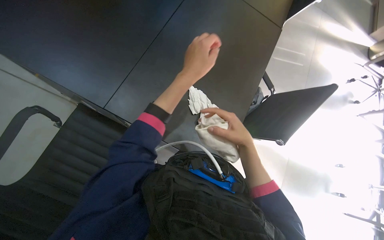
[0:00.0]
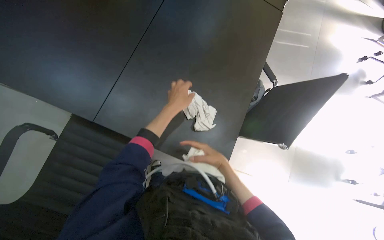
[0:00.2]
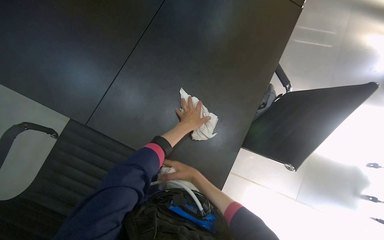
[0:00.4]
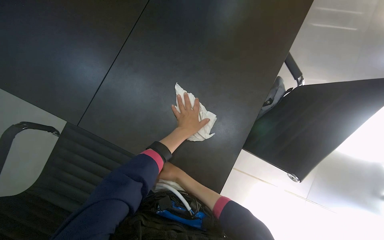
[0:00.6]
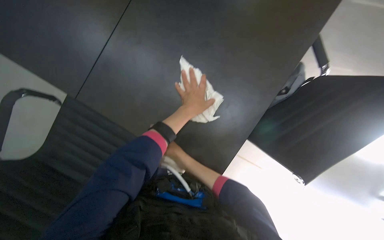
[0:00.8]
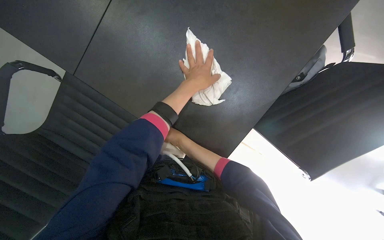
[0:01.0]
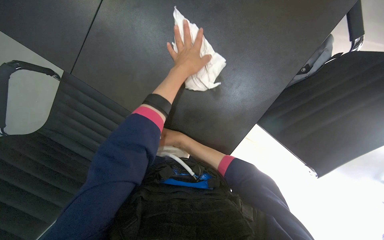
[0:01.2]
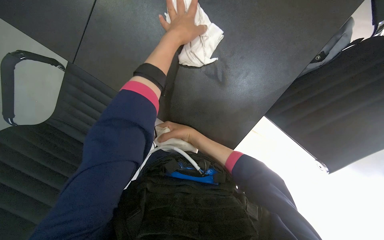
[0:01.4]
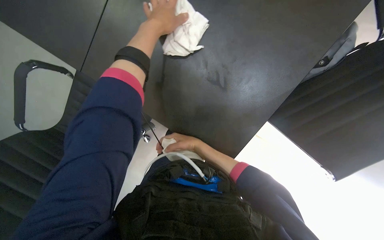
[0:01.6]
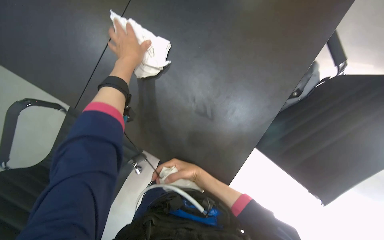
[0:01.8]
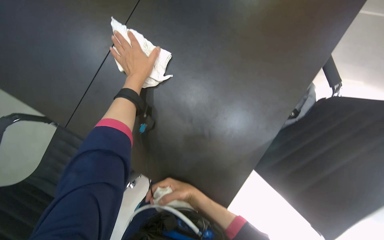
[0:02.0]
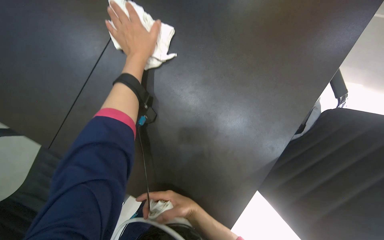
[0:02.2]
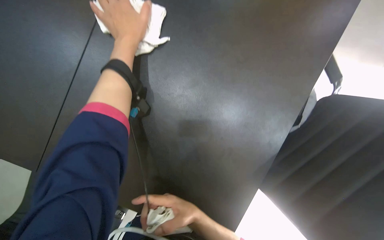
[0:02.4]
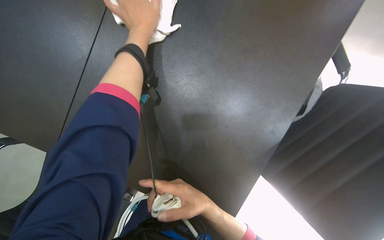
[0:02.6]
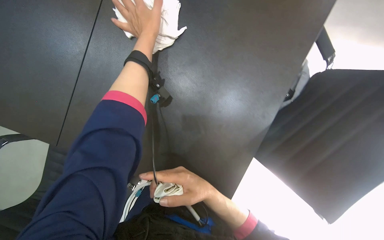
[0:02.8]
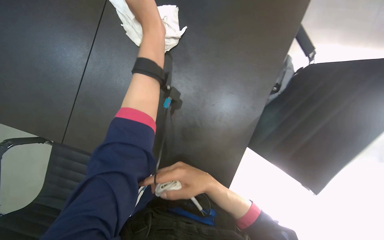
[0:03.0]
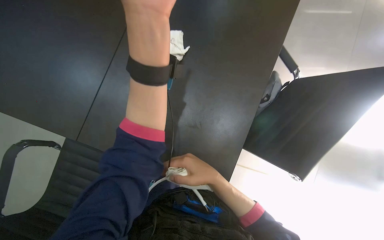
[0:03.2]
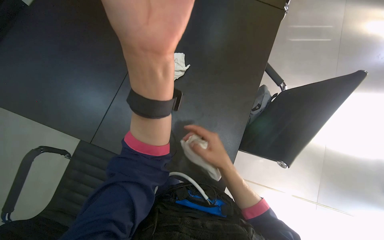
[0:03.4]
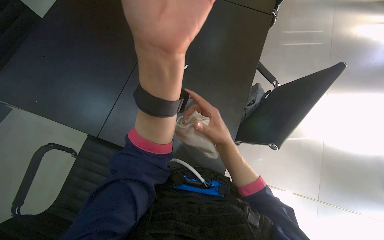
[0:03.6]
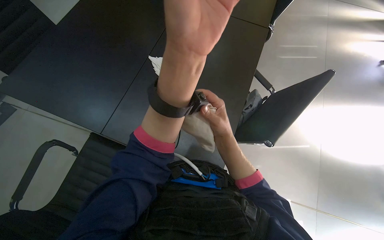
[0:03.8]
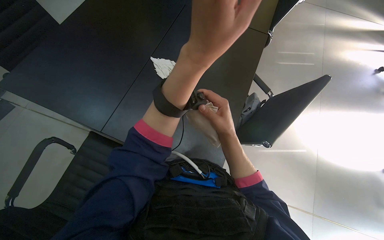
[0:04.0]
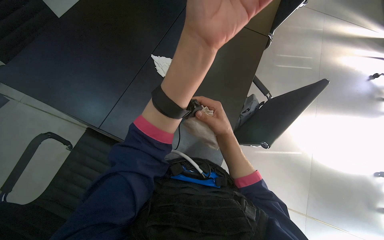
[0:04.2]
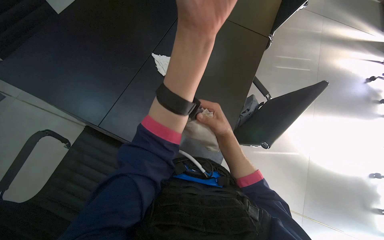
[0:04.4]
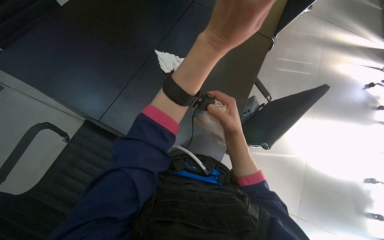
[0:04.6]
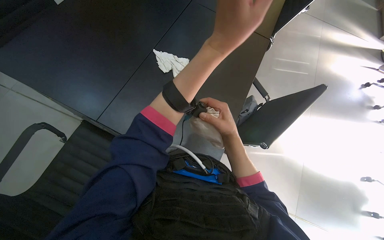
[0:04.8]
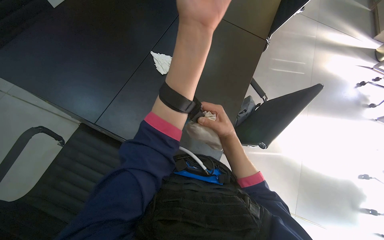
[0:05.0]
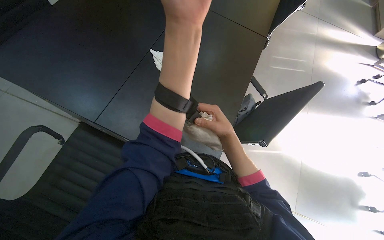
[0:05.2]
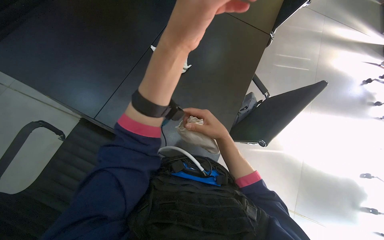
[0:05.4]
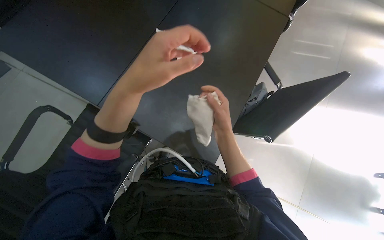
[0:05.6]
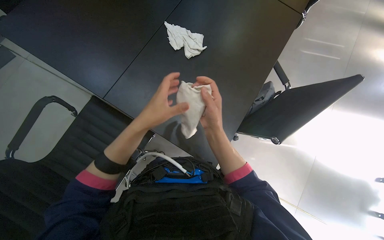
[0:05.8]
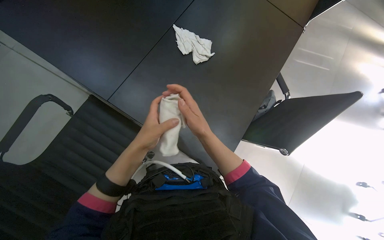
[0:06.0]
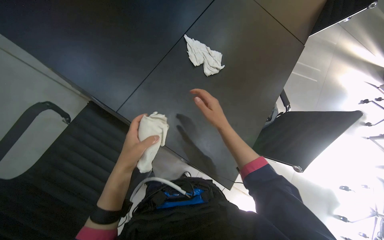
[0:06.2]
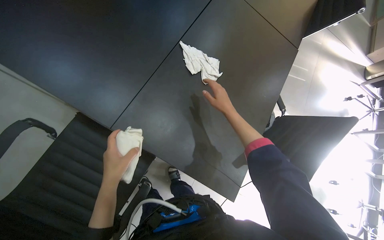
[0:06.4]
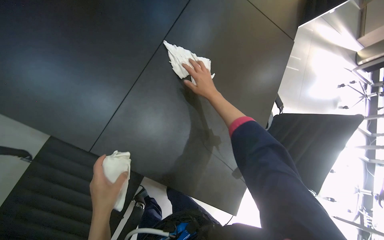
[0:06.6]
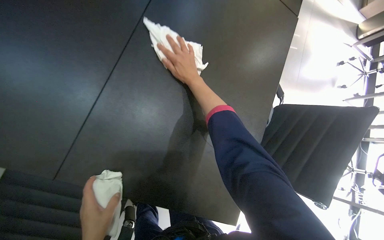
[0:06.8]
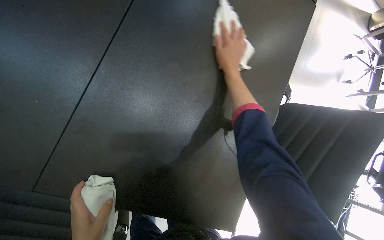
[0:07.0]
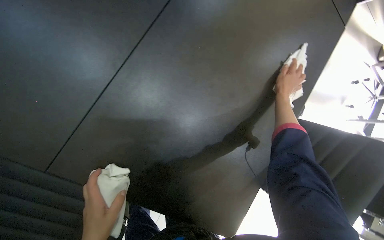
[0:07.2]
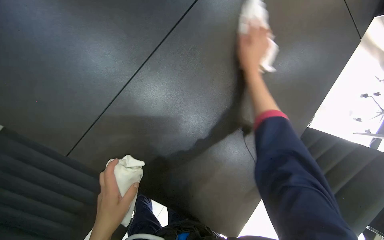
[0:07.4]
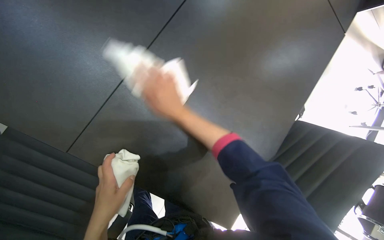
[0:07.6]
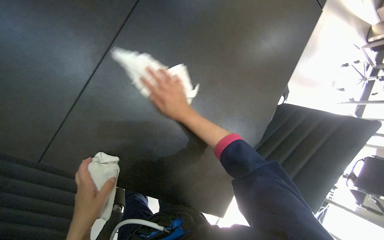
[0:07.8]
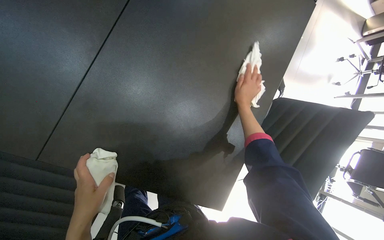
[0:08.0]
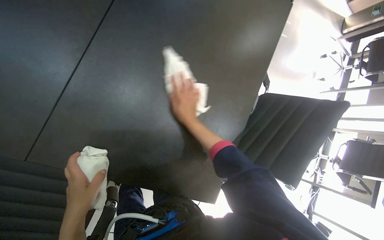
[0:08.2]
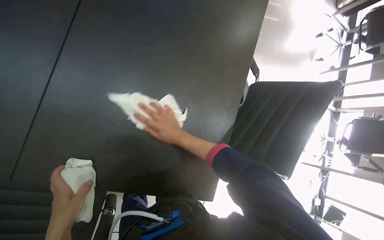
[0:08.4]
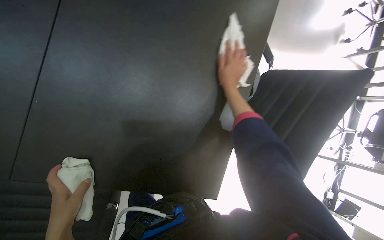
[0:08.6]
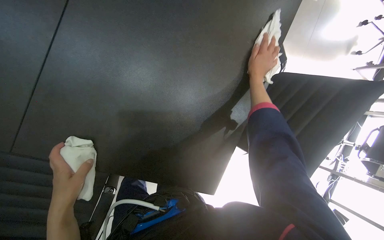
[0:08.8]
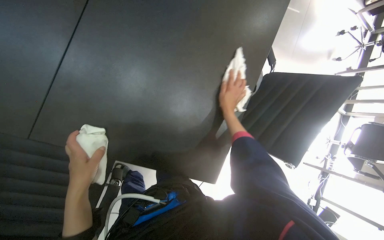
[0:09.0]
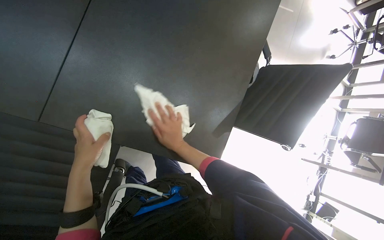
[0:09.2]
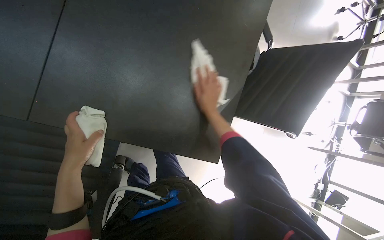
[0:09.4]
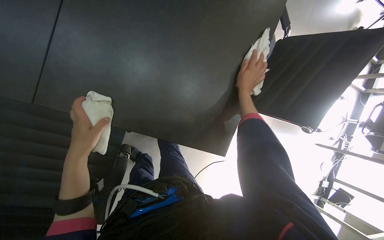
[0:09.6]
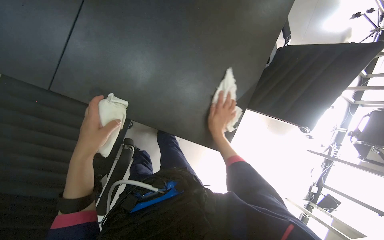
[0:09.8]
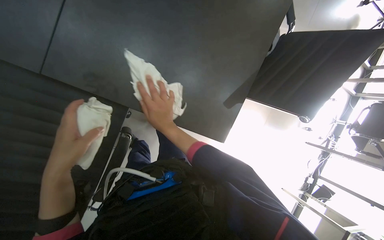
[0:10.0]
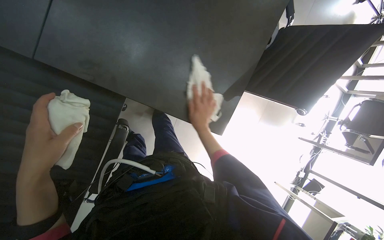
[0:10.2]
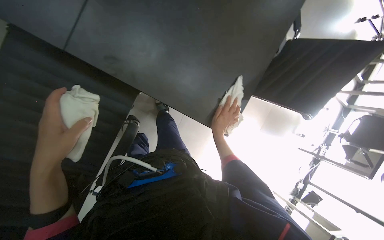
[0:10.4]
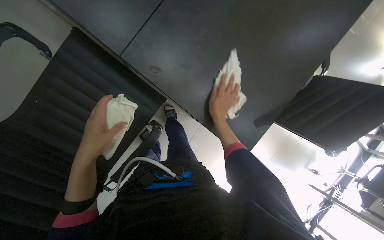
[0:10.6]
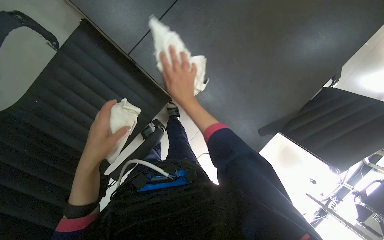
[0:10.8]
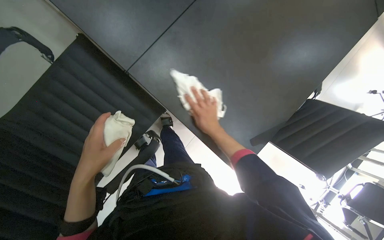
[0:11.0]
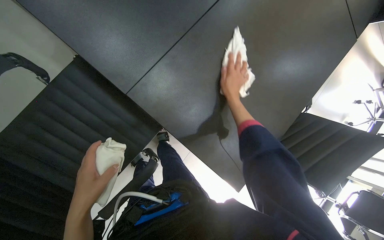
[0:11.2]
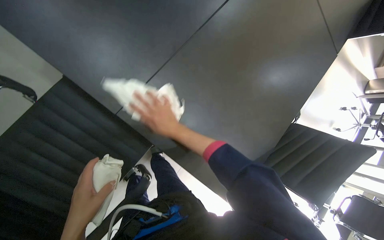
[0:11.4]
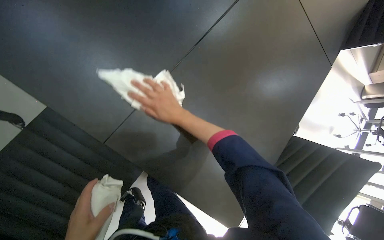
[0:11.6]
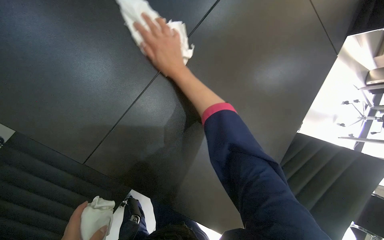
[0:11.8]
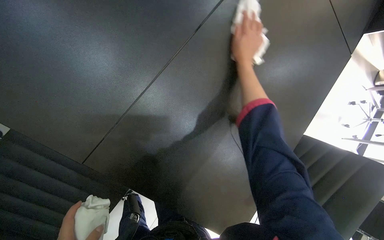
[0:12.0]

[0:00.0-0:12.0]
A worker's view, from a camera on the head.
Job: wiping surfaces.
The whole recording: Wiping large office table. The worker wipes the surface of a large office table with a white cloth.
0.0 to 1.6 s: The view pans to the left by some 20 degrees. The view tilts about 25 degrees downward. The right hand heads farther from the camera and to the left, covering about 30 cm.
1.6 to 3.0 s: The right hand shifts approximately 20 cm nearer to the camera; the left hand travels nearer to the camera by roughly 10 cm.
3.0 to 4.4 s: The view tilts roughly 15 degrees upward. The right hand heads up the picture, covering roughly 10 cm.
6.0 to 7.6 s: The head travels approximately 40 cm. The view pans to the right by some 15 degrees. The view tips downward by roughly 15 degrees.
9.0 to 10.4 s: The left hand swings left and right, approximately 30 cm each way, with 3 reversals.
10.4 to 12.0 s: The wearer looks some 15 degrees further upward. The left hand moves up and down the picture over roughly 25 cm, changing direction 2 times.

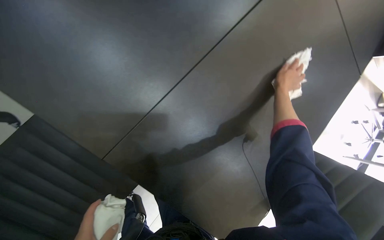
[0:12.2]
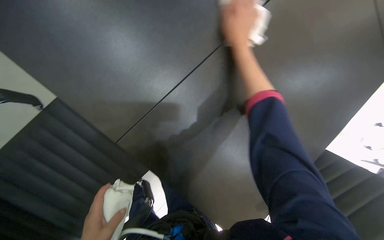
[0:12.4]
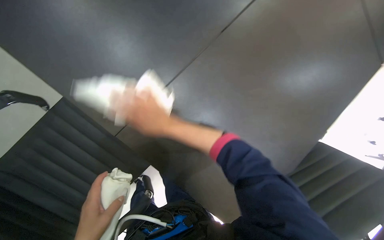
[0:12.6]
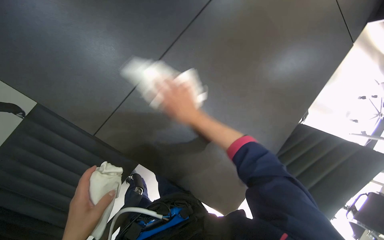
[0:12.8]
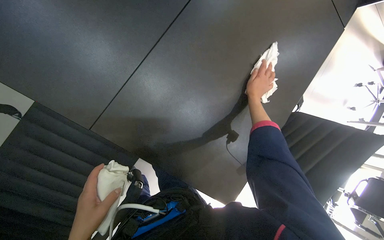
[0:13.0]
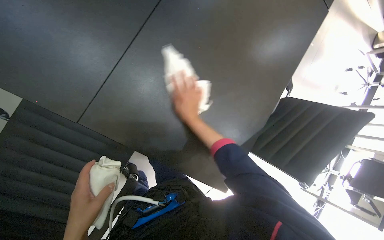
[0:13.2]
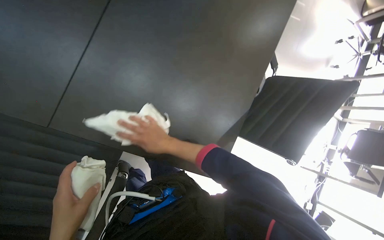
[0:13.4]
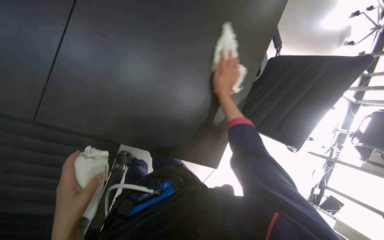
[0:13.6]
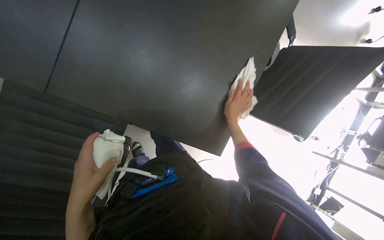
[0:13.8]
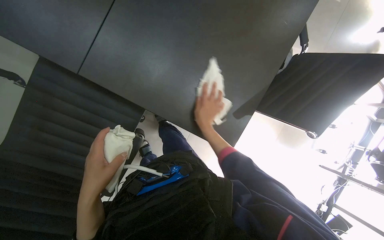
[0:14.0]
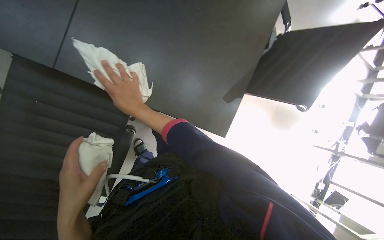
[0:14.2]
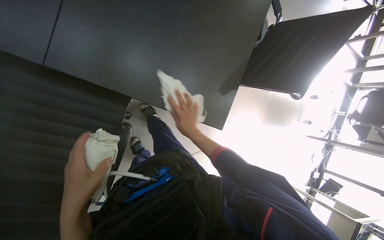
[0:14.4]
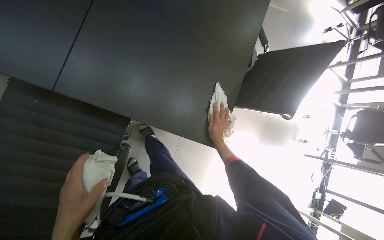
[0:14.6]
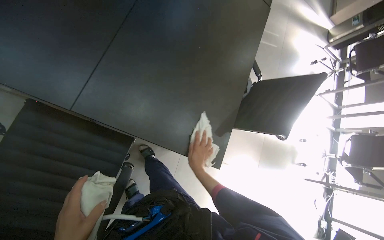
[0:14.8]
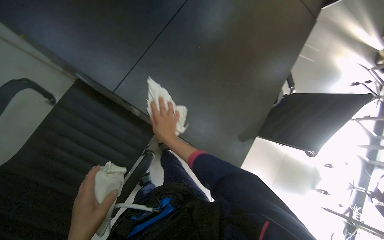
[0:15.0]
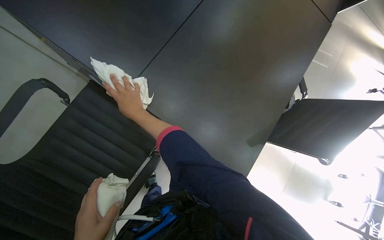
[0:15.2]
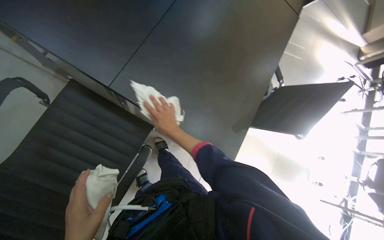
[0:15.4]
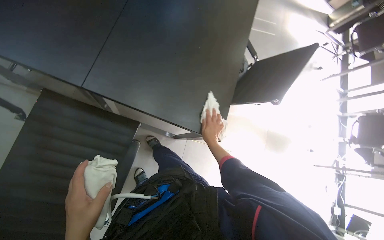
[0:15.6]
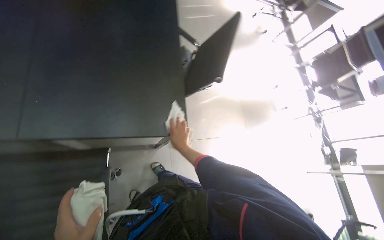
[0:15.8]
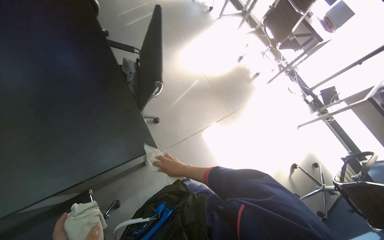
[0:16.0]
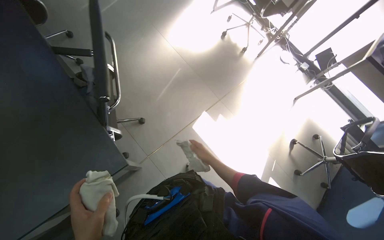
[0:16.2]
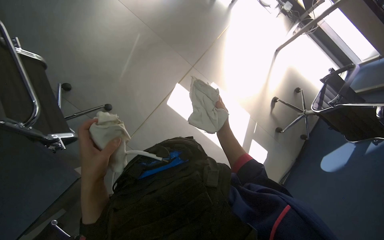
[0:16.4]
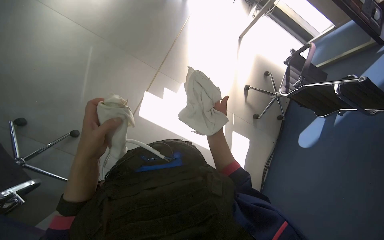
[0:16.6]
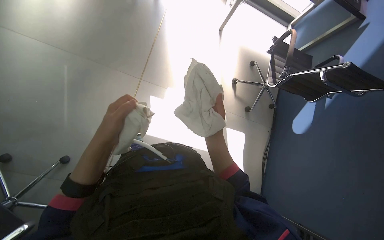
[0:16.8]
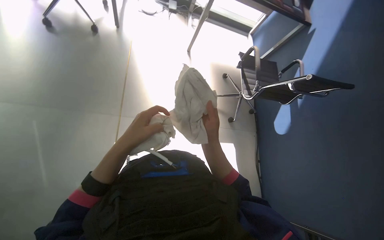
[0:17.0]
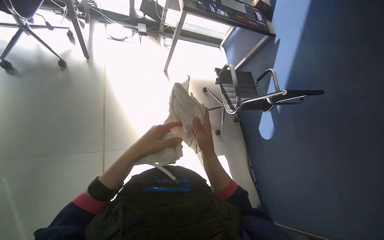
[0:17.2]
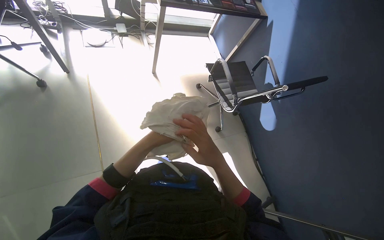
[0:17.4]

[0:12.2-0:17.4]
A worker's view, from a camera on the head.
Job: wiping surfaces.
The whole recording: Wiping large office table. The worker wipes the surface of a large office table with a white cloth.
12.2 to 14.0 s: The camera pitches downward, by about 15 degrees.
14.0 to 15.6 s: The camera pitches upward, by approximately 15 degrees.
15.6 to 17.4 s: The head travels some 1 m. The wearer looks approximately 115 degrees further to the right. The wearer looks about 25 degrees further downward.

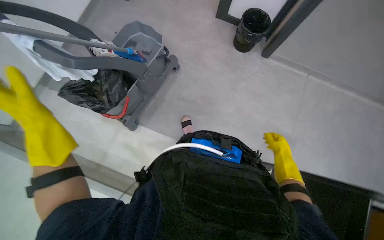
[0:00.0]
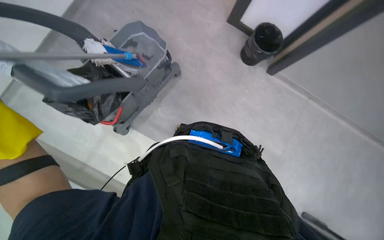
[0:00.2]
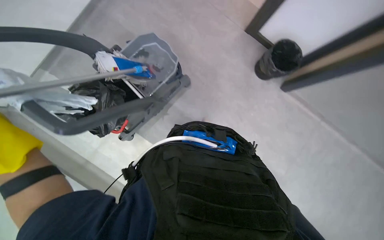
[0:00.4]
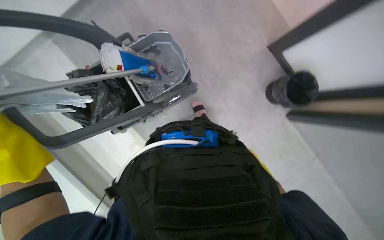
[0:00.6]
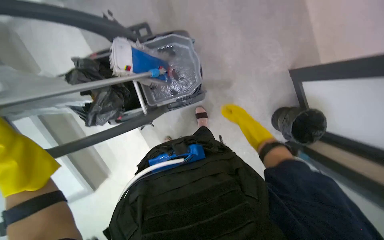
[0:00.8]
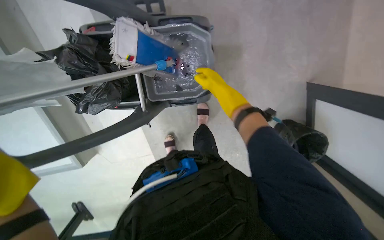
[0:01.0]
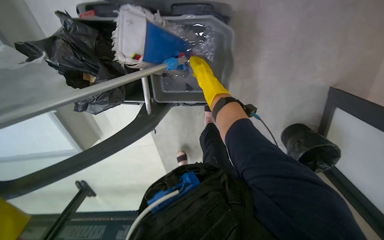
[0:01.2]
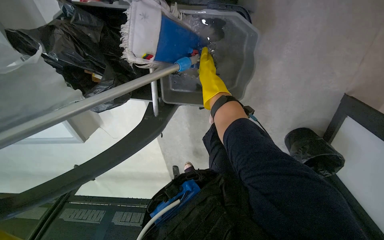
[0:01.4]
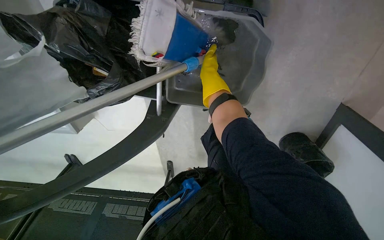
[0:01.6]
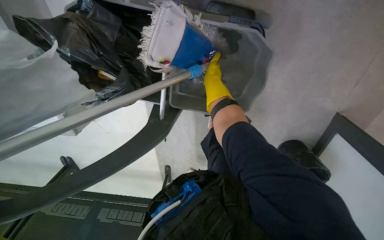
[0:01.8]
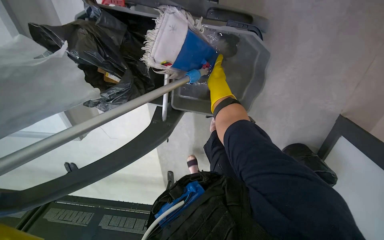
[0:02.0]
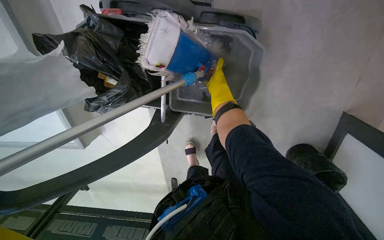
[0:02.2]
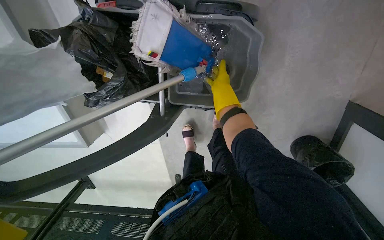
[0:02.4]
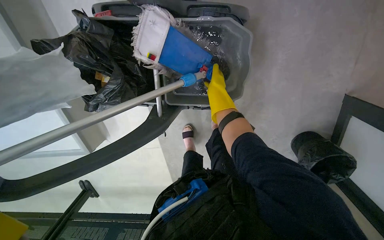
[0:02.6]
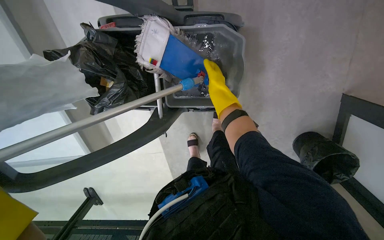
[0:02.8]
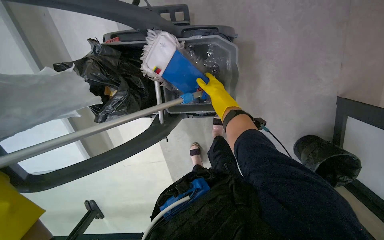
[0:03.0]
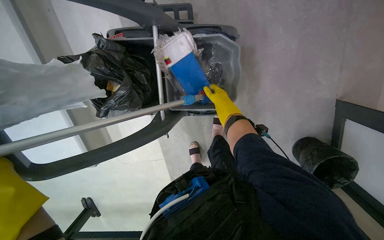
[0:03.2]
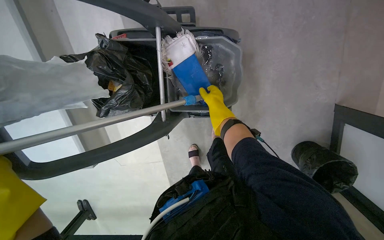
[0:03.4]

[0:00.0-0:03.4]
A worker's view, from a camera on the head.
Job: preparing cleaning supplies.
The whole recording: Preparing mop for cleaning. The worker dips and wrings the mop head in a bucket of water.
0.0 to 1.6 s: The wearer moves approximately 1 m. The camera pitches downward, by about 40 degrees. The scene rotates clockwise by some 65 degrees.
1.6 to 3.4 s: The wearer looks roughly 20 degrees further upward. The right hand shifts roughly 15 cm down the picture.
